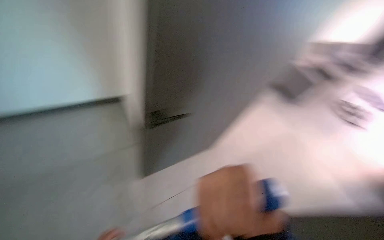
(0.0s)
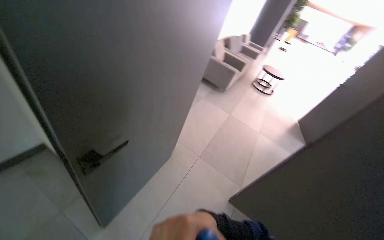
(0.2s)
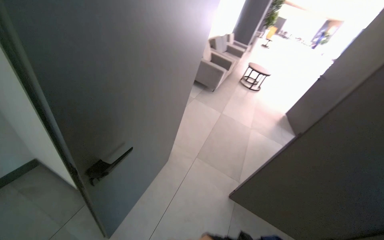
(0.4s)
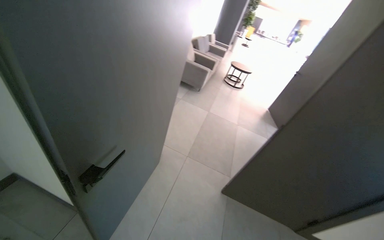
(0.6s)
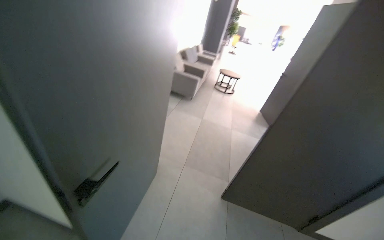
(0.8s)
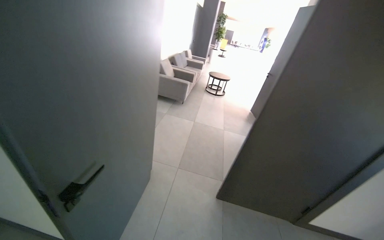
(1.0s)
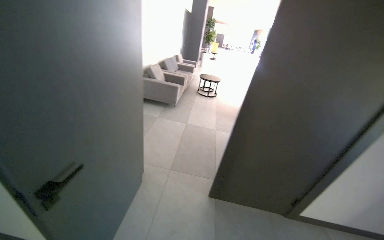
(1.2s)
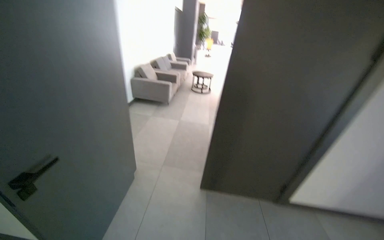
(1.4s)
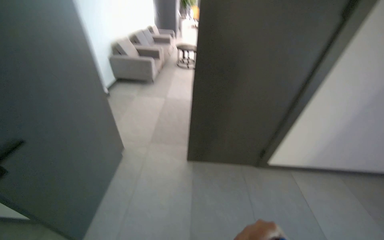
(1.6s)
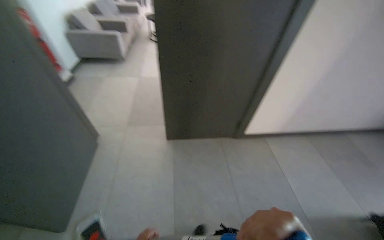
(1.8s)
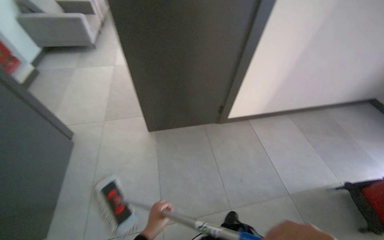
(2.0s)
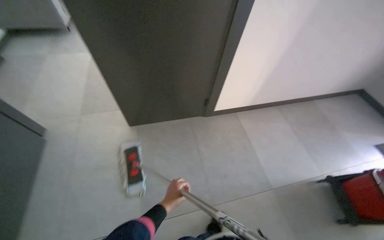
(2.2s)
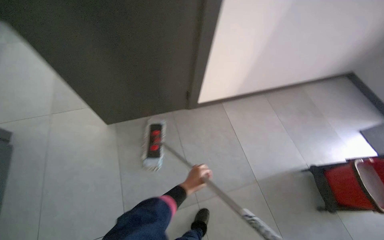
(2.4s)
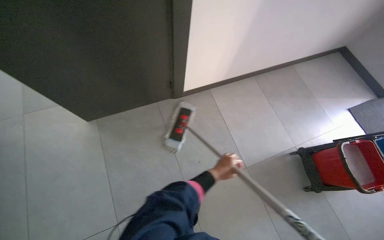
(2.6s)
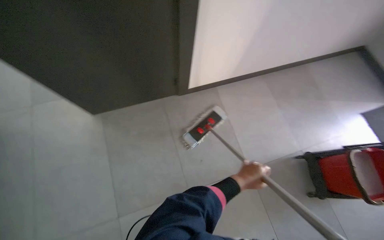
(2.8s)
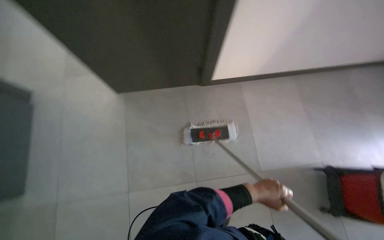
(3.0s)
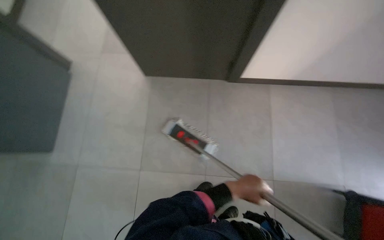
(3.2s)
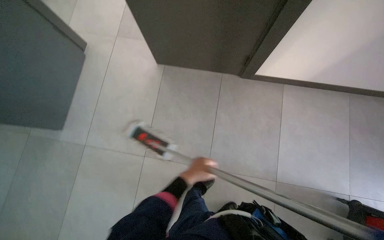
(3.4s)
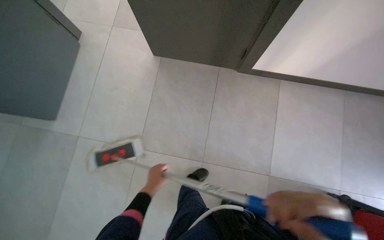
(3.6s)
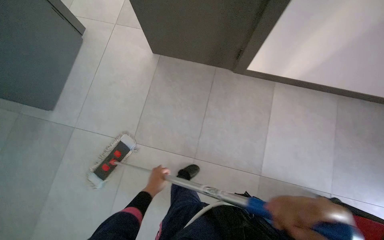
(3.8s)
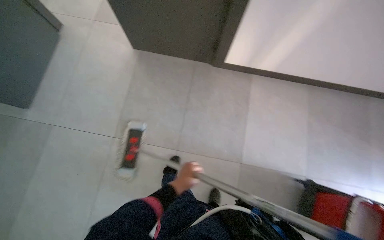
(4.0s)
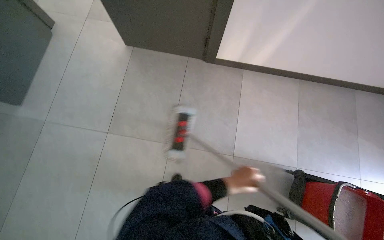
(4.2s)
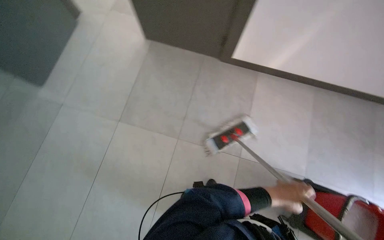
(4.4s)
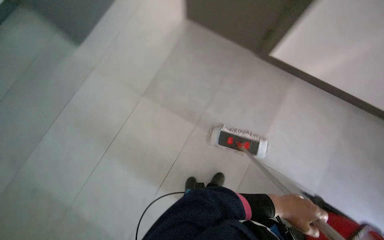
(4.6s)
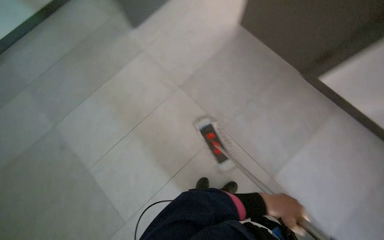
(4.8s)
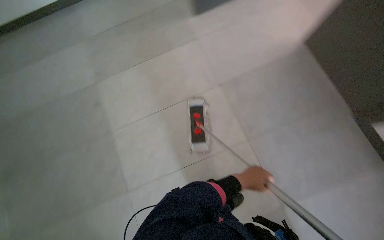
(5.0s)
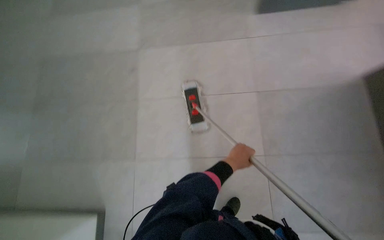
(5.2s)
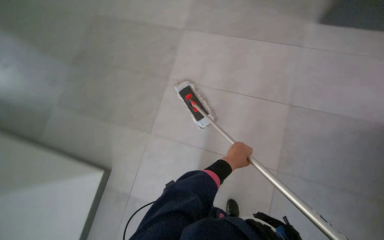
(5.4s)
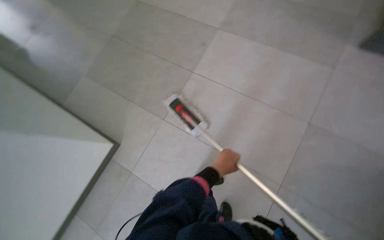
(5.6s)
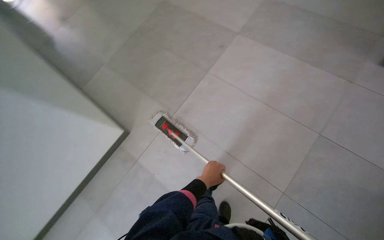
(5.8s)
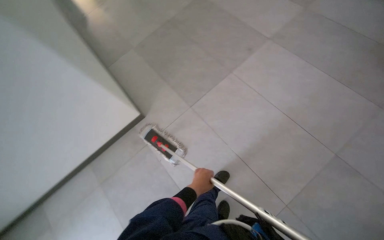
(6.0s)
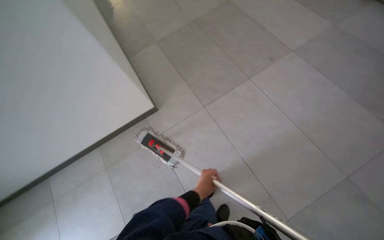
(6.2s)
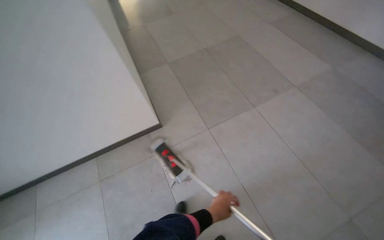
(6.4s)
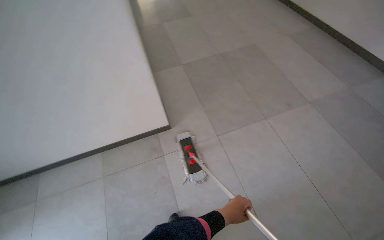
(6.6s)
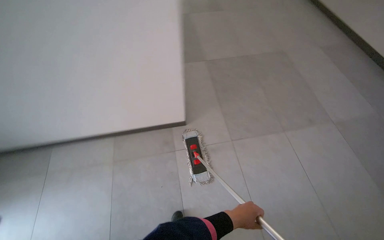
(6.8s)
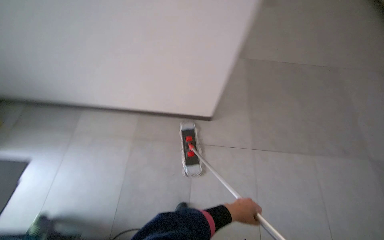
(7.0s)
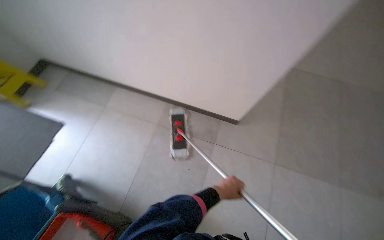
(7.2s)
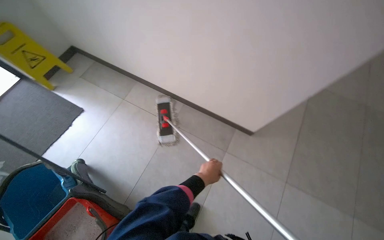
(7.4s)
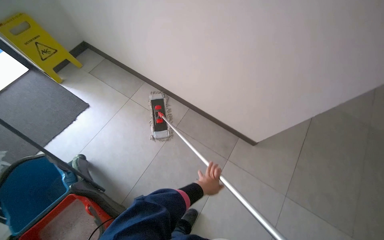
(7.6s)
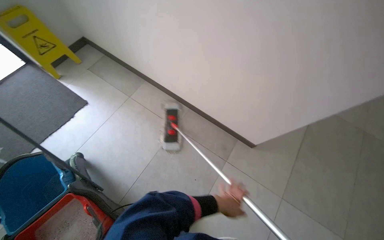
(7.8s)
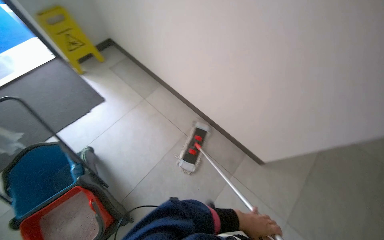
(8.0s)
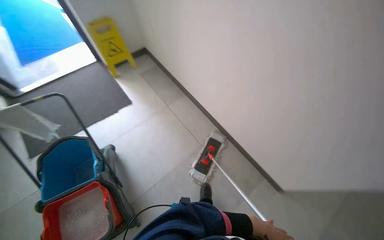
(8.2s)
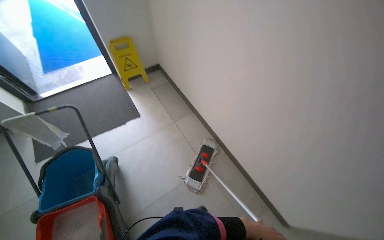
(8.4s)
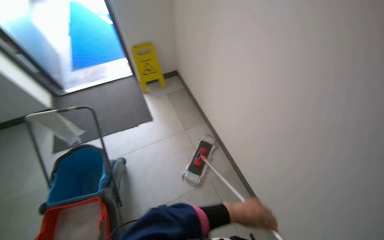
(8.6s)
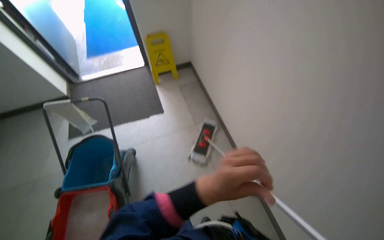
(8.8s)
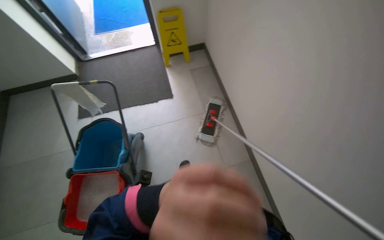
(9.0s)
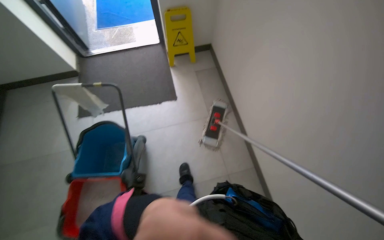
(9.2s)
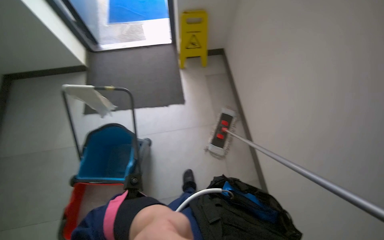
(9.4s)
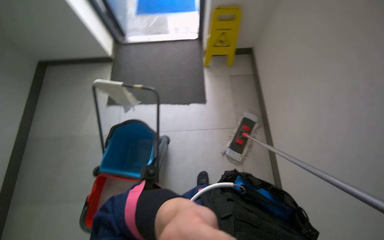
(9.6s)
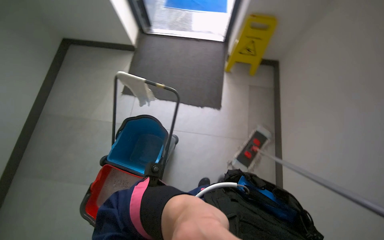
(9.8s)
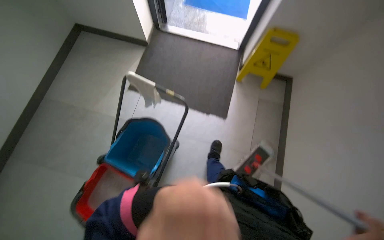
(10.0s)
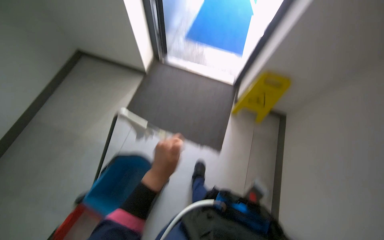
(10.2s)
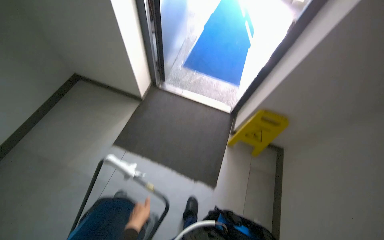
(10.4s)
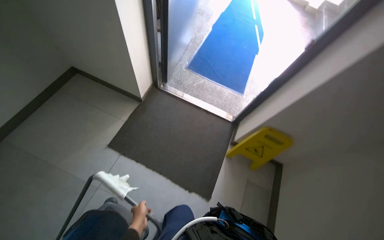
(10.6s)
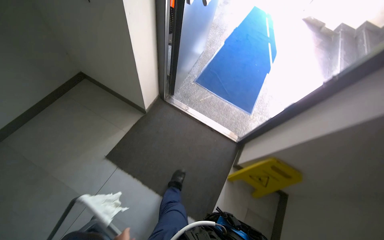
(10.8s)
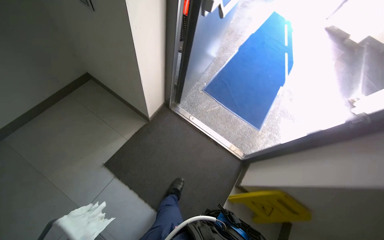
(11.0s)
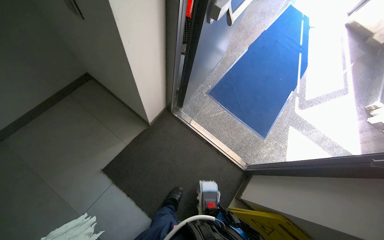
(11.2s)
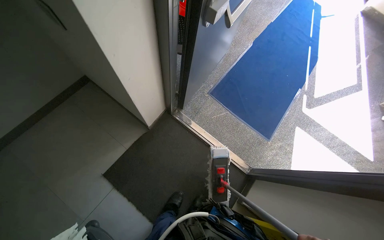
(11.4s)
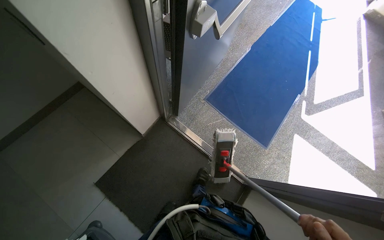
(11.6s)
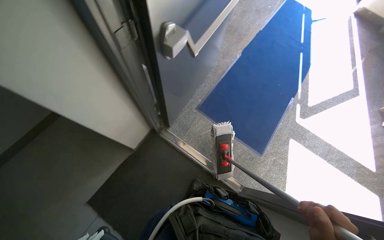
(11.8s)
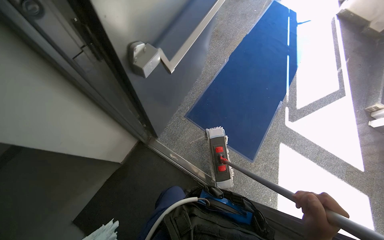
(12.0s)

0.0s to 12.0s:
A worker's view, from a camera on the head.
Job: mopping floor.
The whole recording: Mopping hallway floor. The worker mops the tiled floor in the hallway, moving the mop back and forth.
1.6s to 3.0s: The camera is carried roughly 80 cm. The wearer looks some 35 degrees further downward.
3.0s to 4.4s: The left hand travels to the left and back again, roughly 40 cm each way.
4.4s to 6.0s: The wearer's head swings about 55 degrees to the left. The wearer looks about 10 degrees further downward.
7.6s to 9.0s: The wearer looks about 40 degrees further to the left. The left hand is displaced up the picture and nearer to the camera by some 50 cm.
9.0s to 10.4s: The head travels roughly 80 cm. The scene turns approximately 35 degrees clockwise in the picture.
10.4s to 12.0s: The camera travels roughly 1 m.

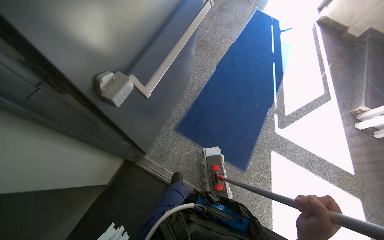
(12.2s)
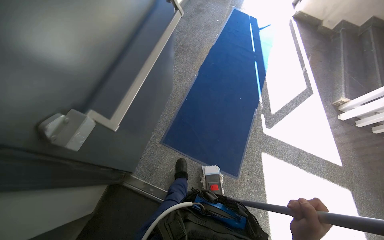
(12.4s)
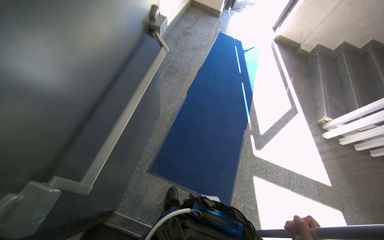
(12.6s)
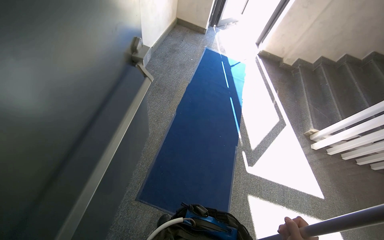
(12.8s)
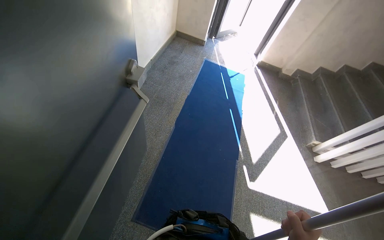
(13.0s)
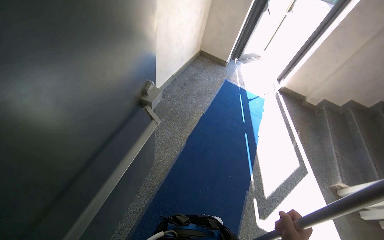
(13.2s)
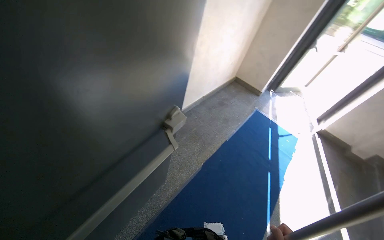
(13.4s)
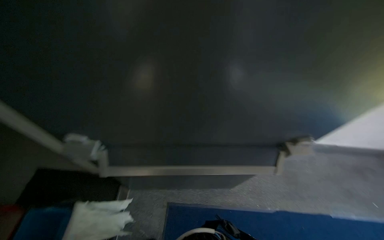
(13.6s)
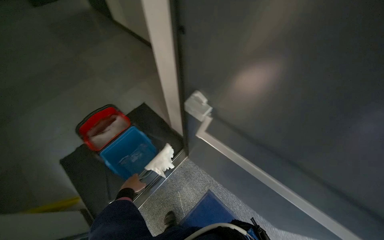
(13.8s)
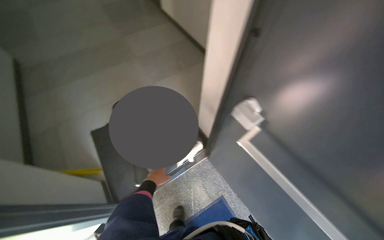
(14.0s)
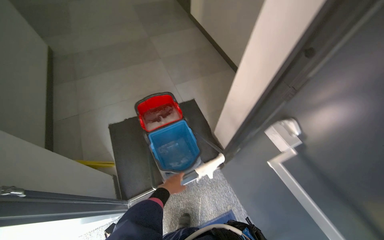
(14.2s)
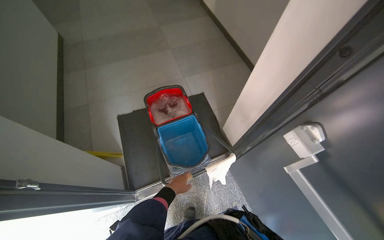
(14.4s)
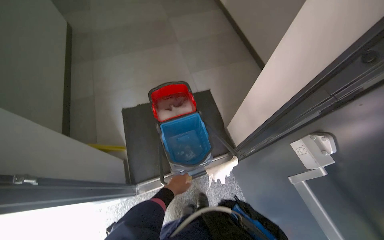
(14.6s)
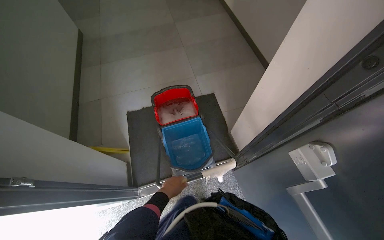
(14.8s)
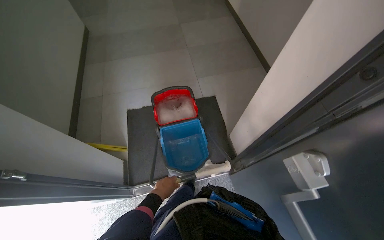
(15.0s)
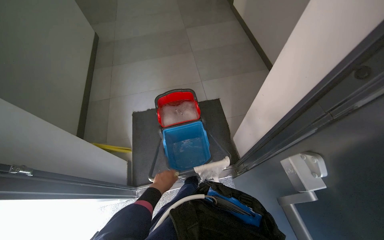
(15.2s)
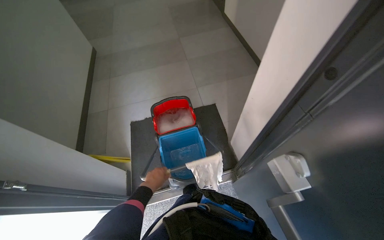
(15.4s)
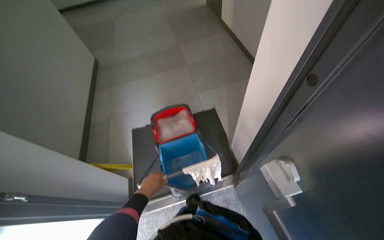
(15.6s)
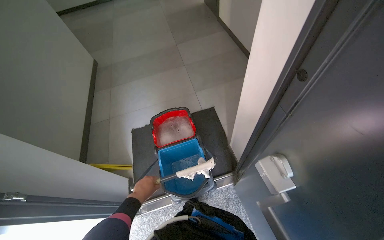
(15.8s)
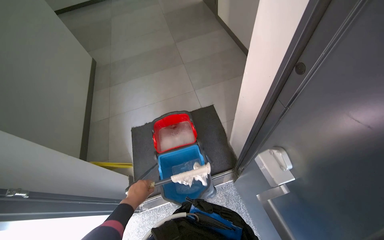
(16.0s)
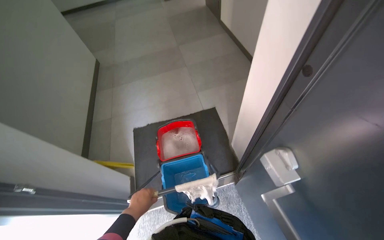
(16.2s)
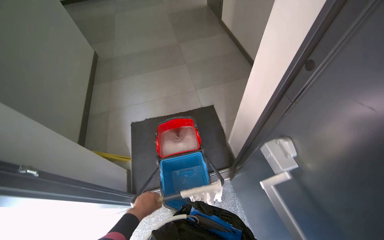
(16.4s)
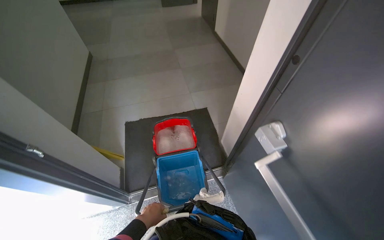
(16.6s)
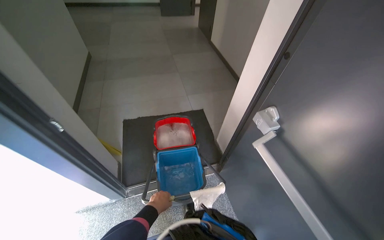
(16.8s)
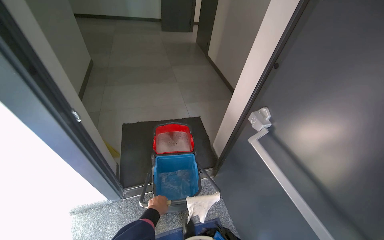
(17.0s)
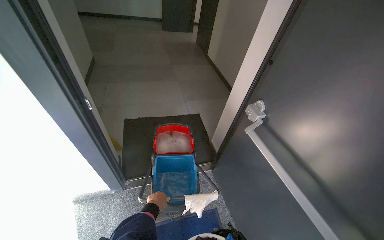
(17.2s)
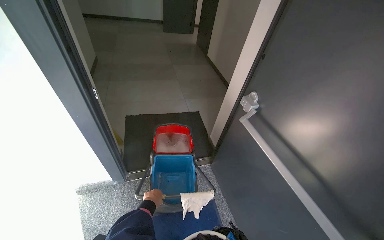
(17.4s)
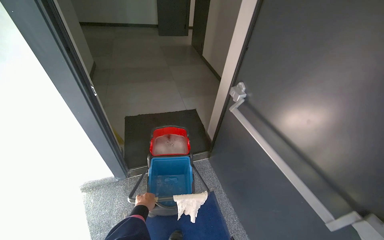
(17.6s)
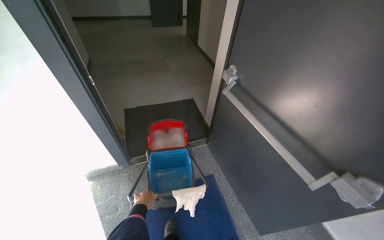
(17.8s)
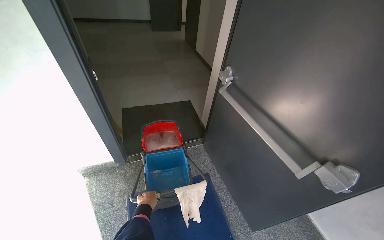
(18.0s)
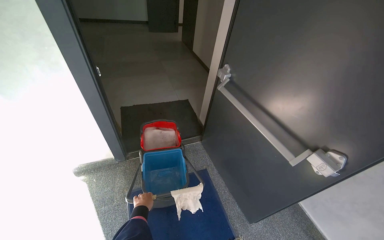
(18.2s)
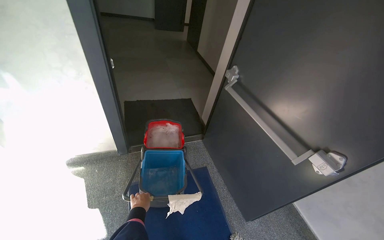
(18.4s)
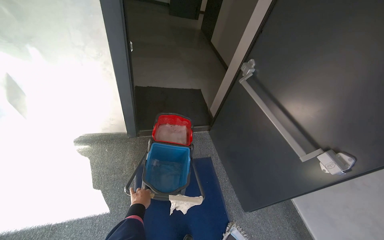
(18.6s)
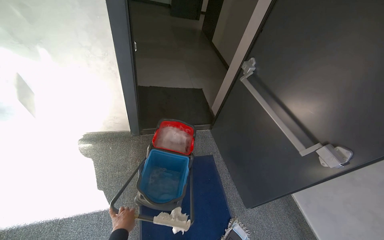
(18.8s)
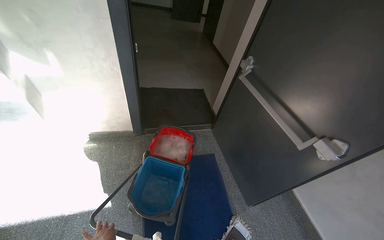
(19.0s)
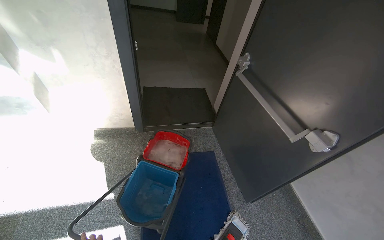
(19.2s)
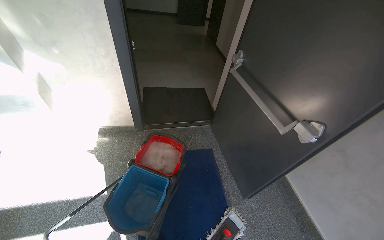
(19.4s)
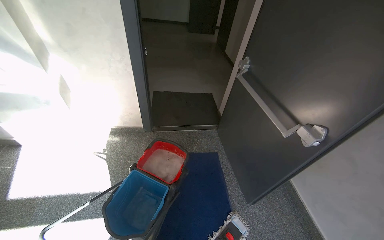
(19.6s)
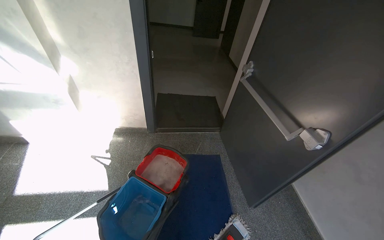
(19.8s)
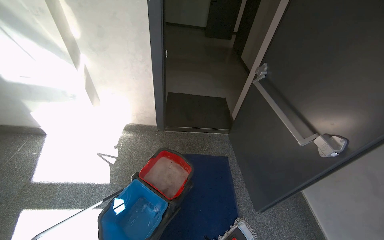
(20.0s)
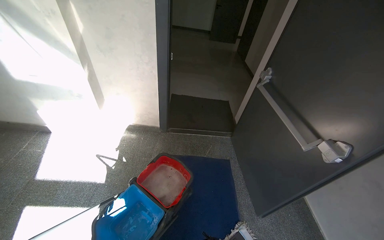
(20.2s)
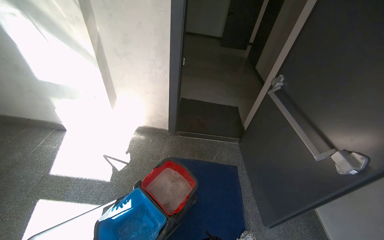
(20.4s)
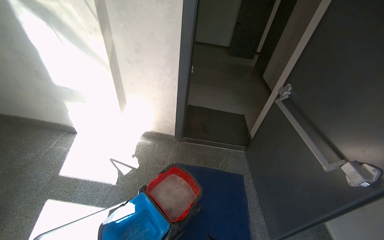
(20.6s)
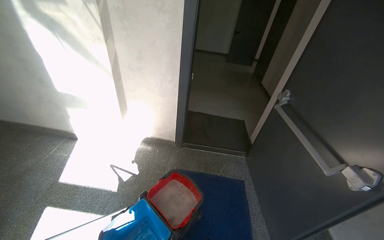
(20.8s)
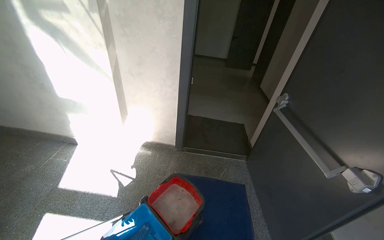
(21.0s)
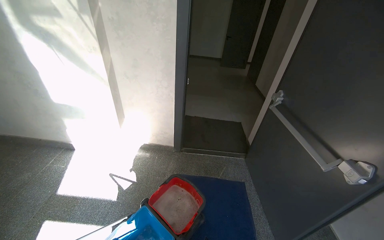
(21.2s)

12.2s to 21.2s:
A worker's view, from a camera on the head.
Job: mopping floor.
The whole recording: Mopping hallway floor. The worker mops the tiled floor in the hallway, moving the mop back and forth.
12.2s to 13.8s: The head turns to the left by about 85 degrees. The view tilts some 20 degrees upward.
13.8s to 15.2s: The head rotates some 35 degrees to the left.
15.2s to 16.6s: The left hand is displaced down the picture by roughly 15 cm.
16.6s to 18.2s: The wearer moves roughly 80 cm.
